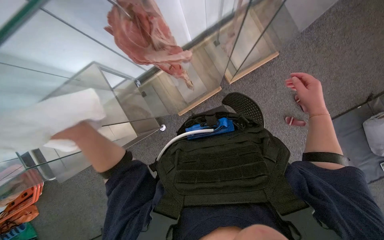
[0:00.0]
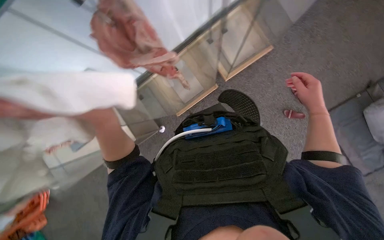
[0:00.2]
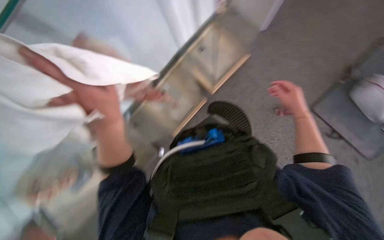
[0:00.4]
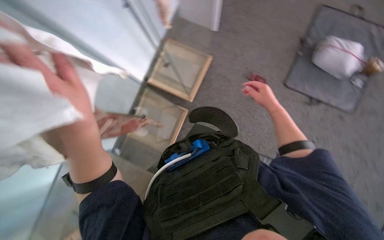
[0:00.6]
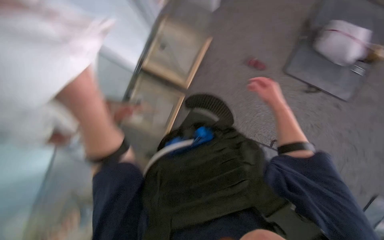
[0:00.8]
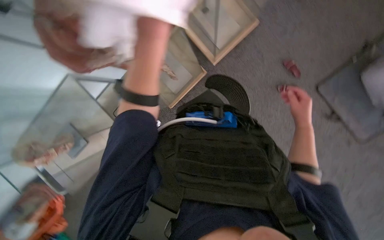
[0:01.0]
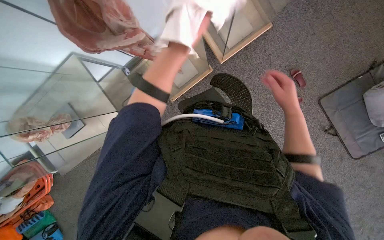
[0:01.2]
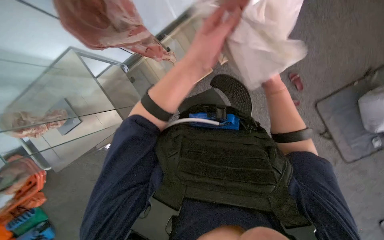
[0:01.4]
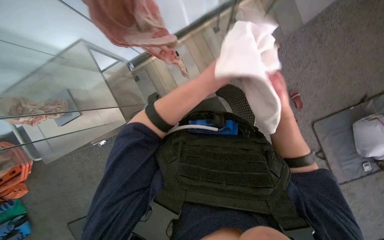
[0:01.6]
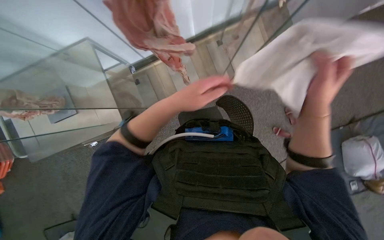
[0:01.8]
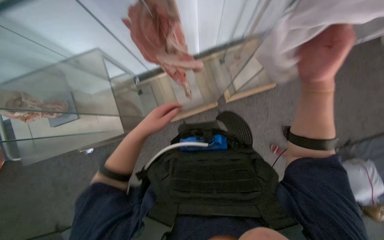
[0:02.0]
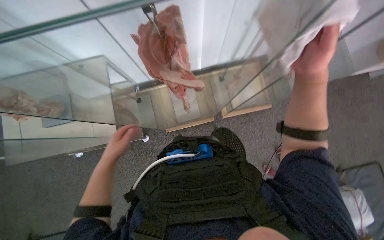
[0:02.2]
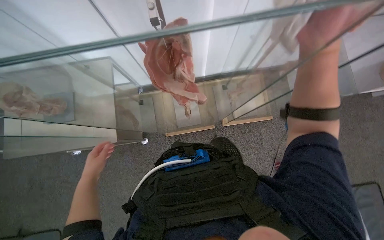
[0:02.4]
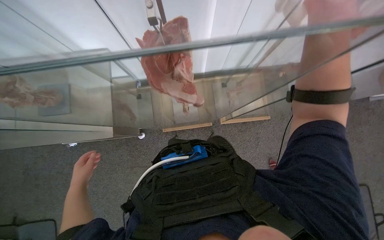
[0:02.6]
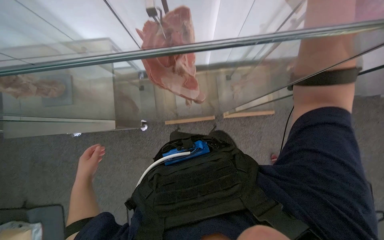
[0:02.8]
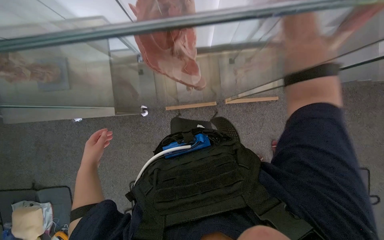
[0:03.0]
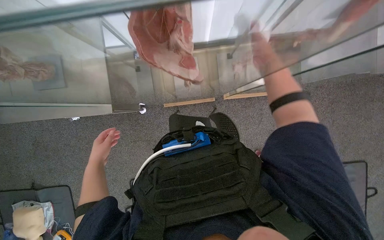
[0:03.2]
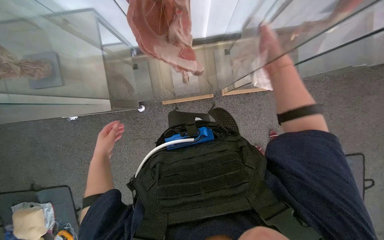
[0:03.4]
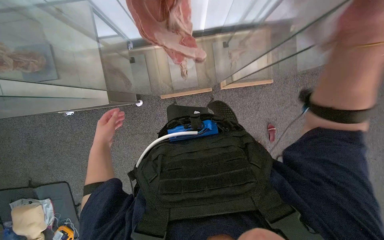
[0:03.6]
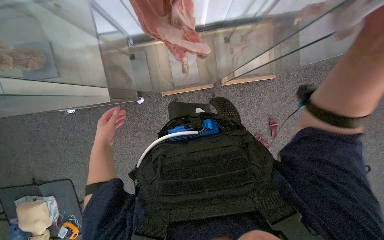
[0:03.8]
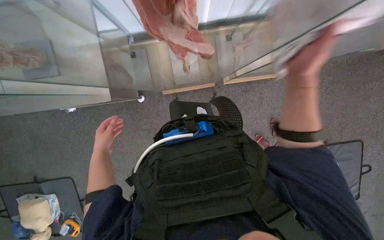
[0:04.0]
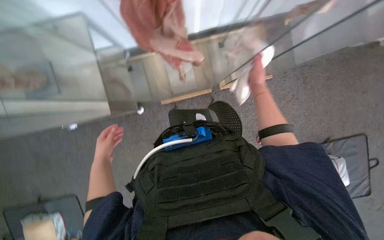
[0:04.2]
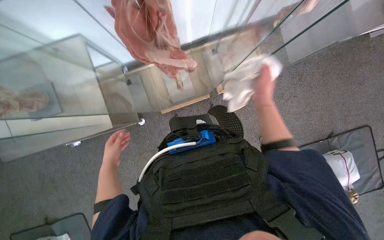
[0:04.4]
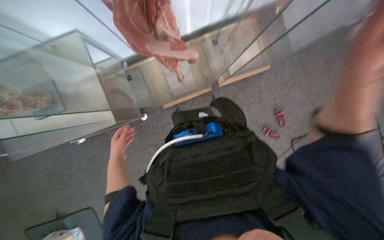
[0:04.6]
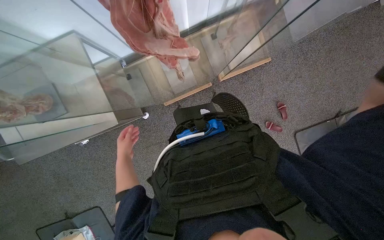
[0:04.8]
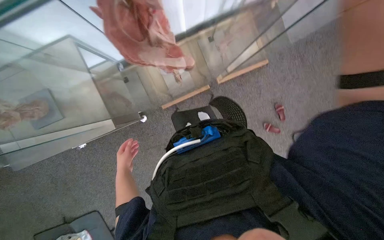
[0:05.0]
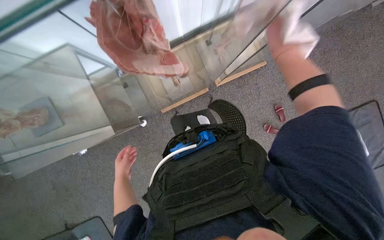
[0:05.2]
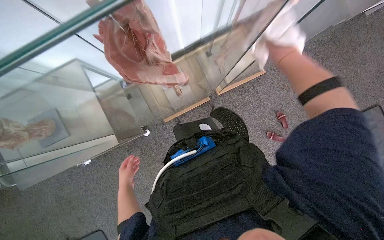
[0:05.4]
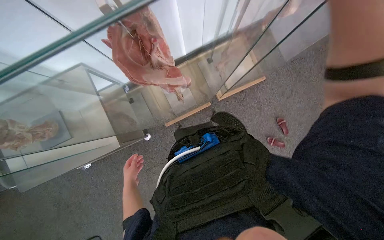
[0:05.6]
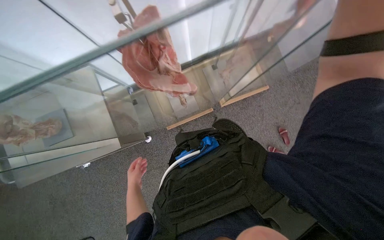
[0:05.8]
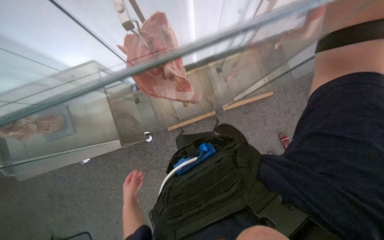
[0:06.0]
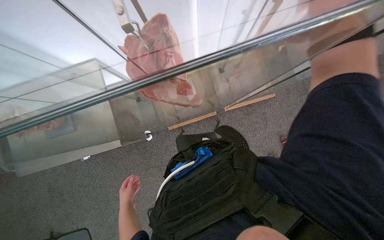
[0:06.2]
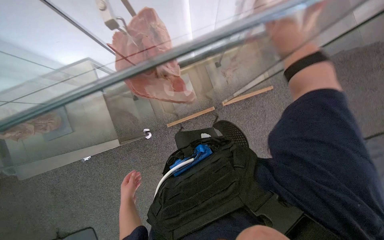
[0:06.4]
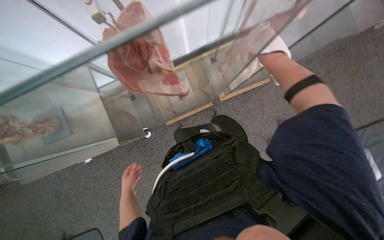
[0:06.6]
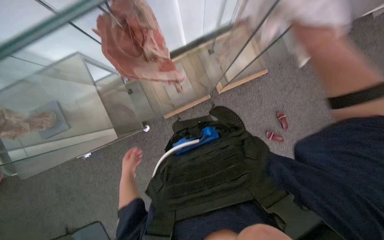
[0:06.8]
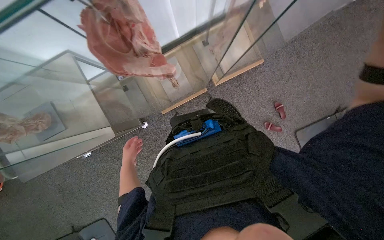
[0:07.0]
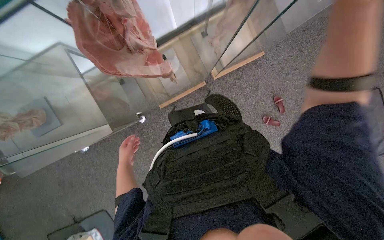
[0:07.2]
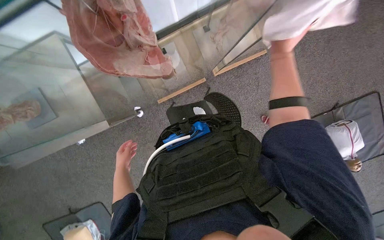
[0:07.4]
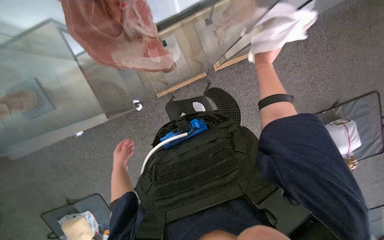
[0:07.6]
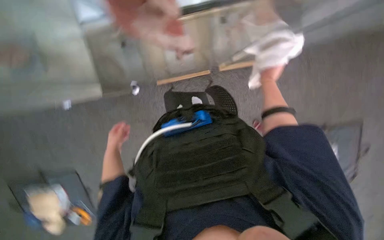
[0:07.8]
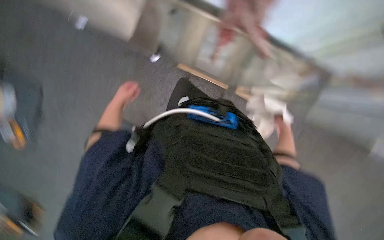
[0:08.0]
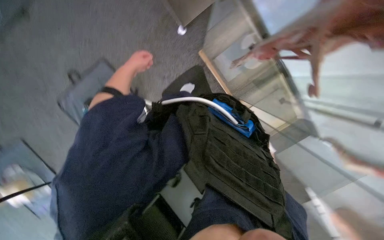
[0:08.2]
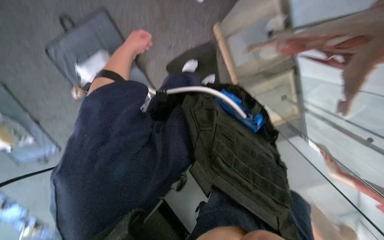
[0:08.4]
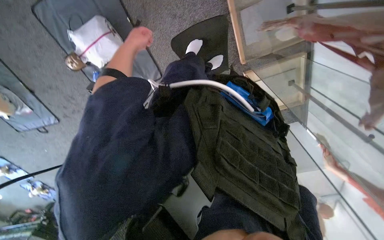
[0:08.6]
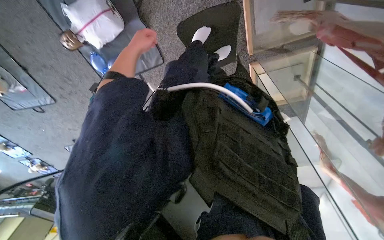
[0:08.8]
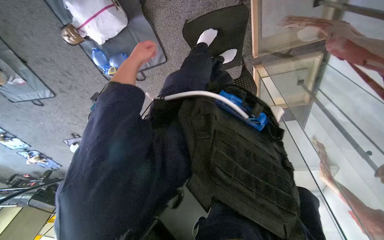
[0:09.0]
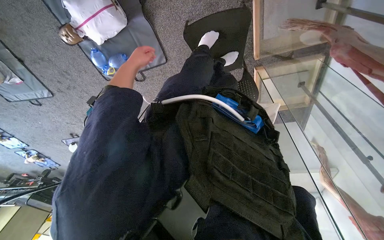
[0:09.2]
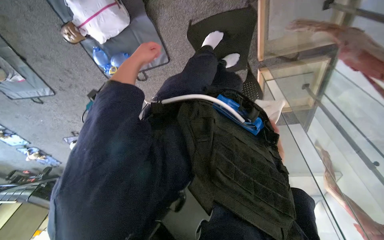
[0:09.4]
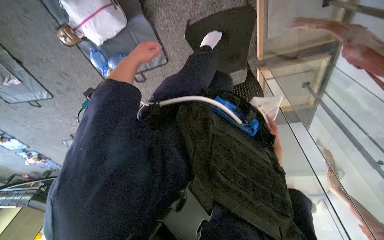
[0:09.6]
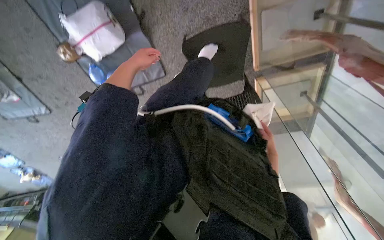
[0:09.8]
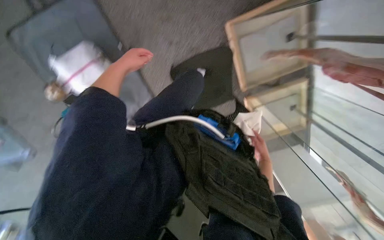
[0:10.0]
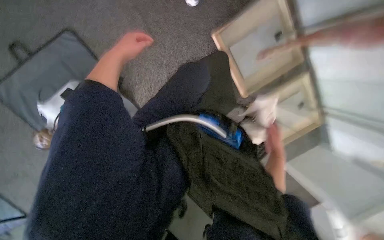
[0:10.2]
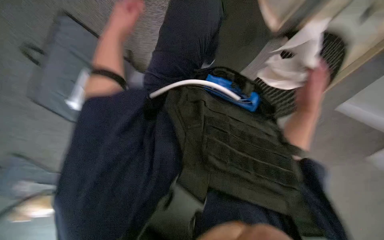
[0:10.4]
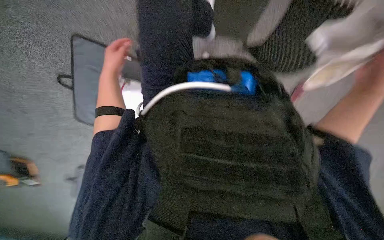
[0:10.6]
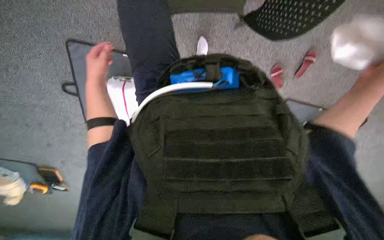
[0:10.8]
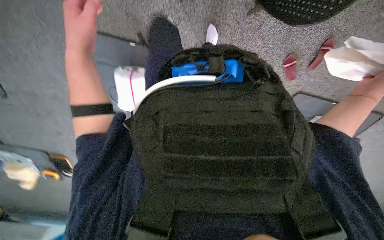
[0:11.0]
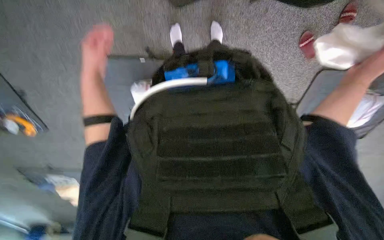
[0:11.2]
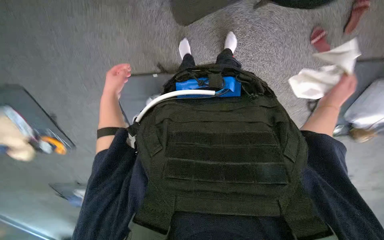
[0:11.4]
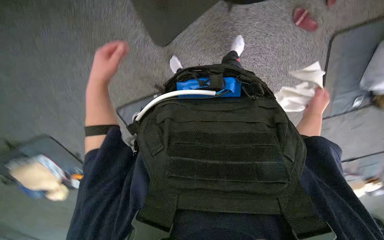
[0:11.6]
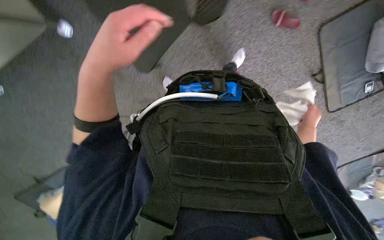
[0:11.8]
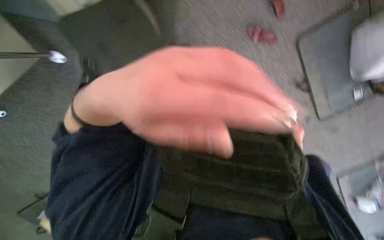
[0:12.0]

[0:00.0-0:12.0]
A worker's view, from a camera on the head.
Job: wiping surfaces.
The whole recording: Wiping glass display case. The worker wipes the glass display case with a white cloth.
1.6 to 3.0 s: The right hand is displaced up the picture and nearer to the camera by roughly 40 cm; the left hand is displaced to the left and down the picture by approximately 40 cm.
3.0 to 4.4 s: The right hand moves nearer and farther over some 25 cm, changing direction 3 times, while the left hand is displaced farther from the camera by approximately 10 cm.
6.0 to 7.6 s: The view tips downward by some 15 degrees.
7.6 to 9.0 s: The wearer moves about 50 cm. The view swings roughly 20 degrees to the right. The wearer looks some 25 degrees further downward. The scene rotates clockwise by approximately 65 degrees.
9.0 to 10.4 s: The view tilts some 20 degrees upward.
10.4 to 12.0 s: The view pans to the left by roughly 20 degrees. The view tilts some 20 degrees upward. The scene turns some 50 degrees counterclockwise in the picture.

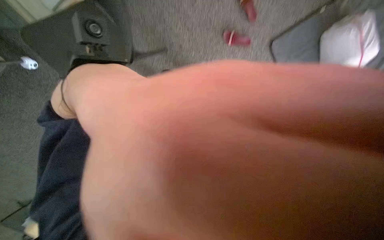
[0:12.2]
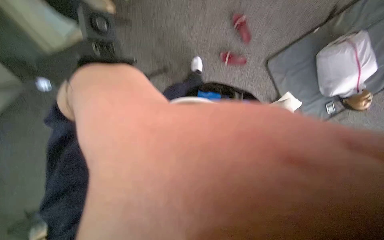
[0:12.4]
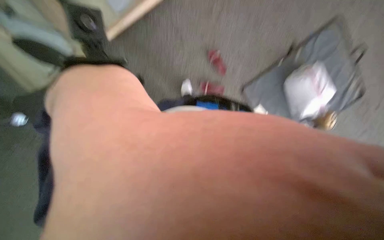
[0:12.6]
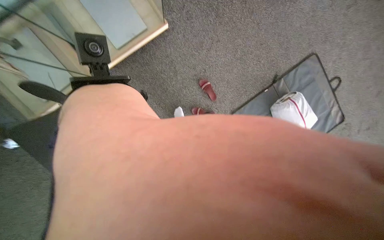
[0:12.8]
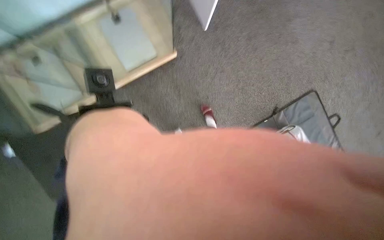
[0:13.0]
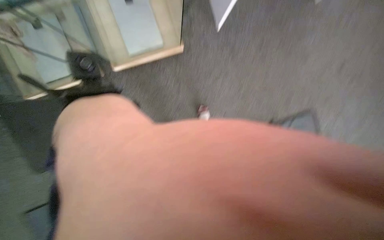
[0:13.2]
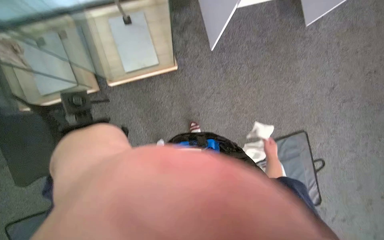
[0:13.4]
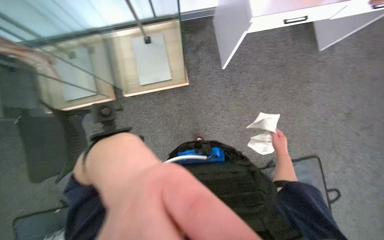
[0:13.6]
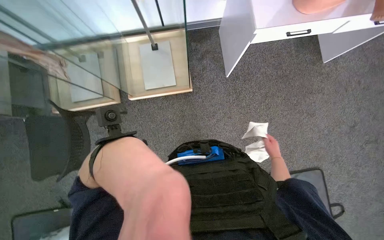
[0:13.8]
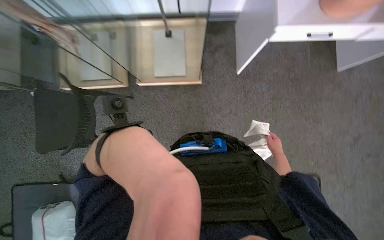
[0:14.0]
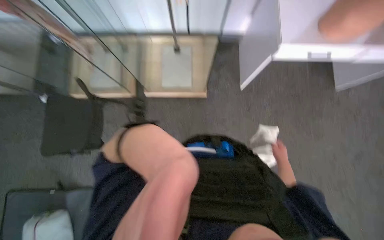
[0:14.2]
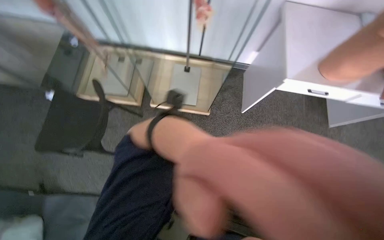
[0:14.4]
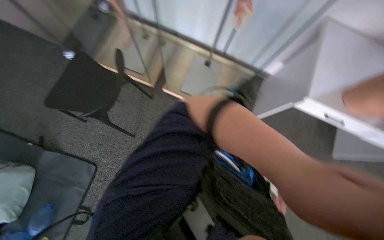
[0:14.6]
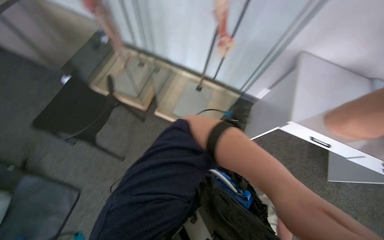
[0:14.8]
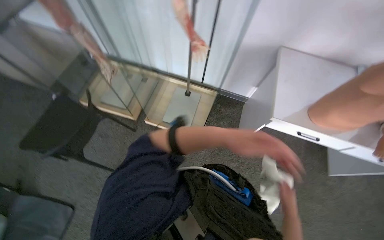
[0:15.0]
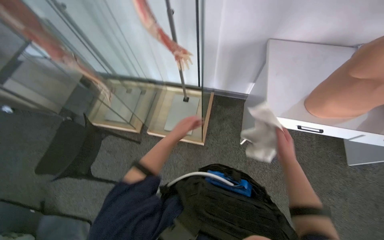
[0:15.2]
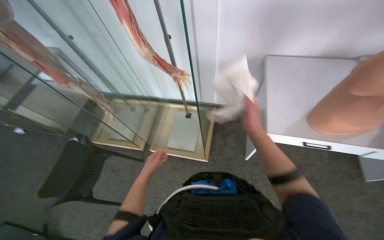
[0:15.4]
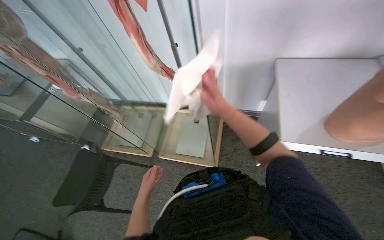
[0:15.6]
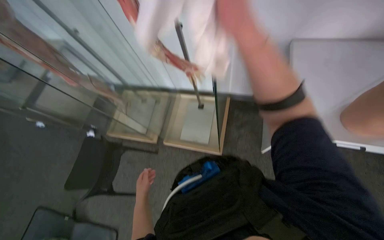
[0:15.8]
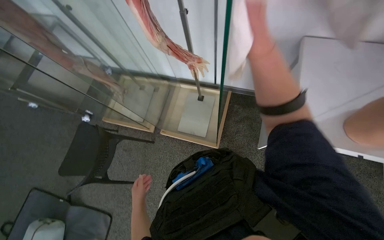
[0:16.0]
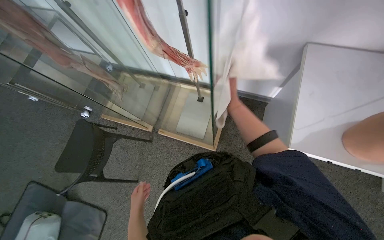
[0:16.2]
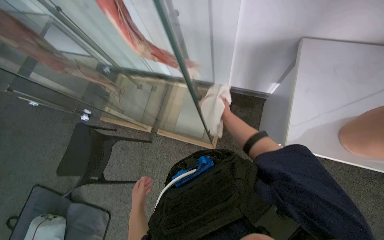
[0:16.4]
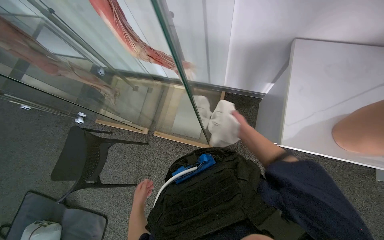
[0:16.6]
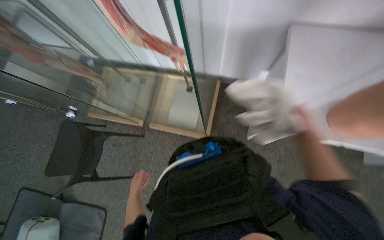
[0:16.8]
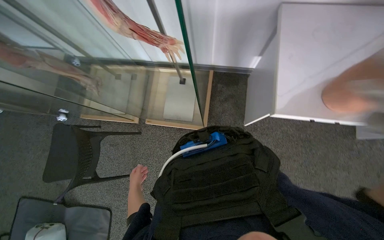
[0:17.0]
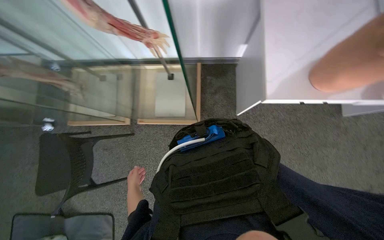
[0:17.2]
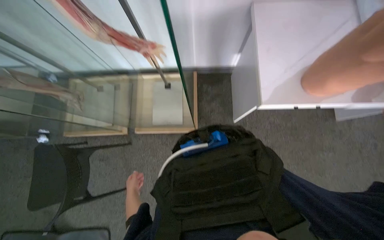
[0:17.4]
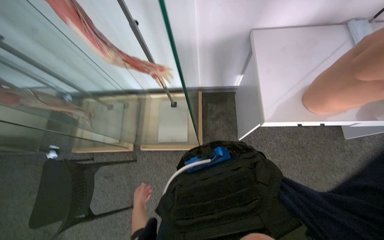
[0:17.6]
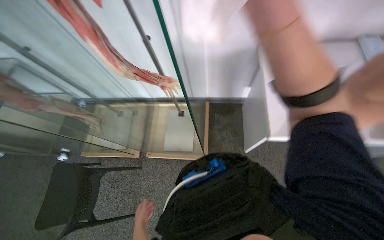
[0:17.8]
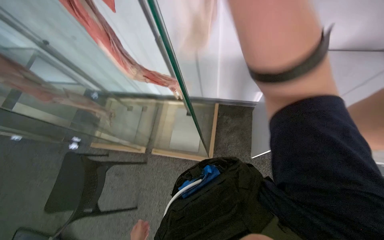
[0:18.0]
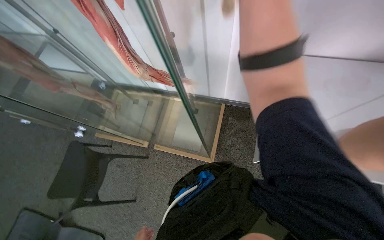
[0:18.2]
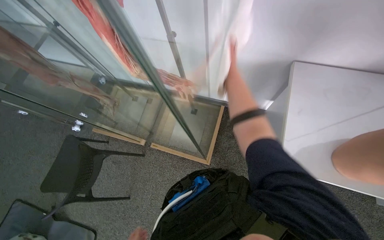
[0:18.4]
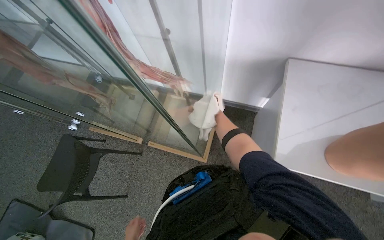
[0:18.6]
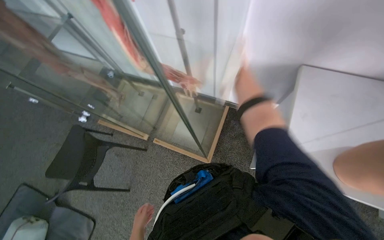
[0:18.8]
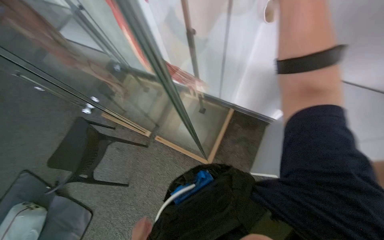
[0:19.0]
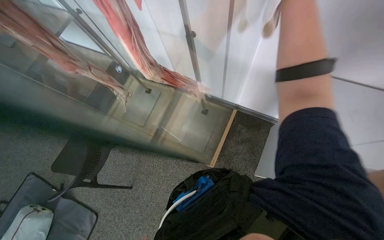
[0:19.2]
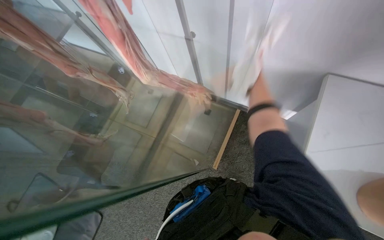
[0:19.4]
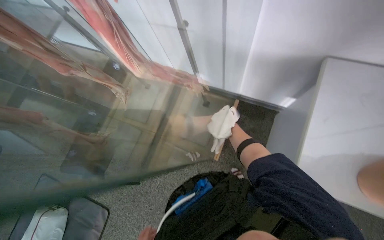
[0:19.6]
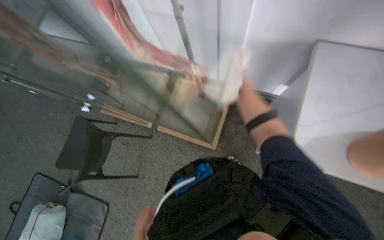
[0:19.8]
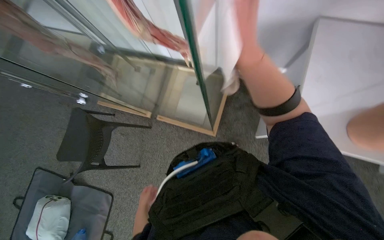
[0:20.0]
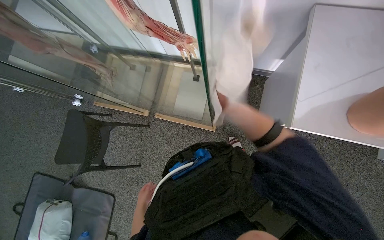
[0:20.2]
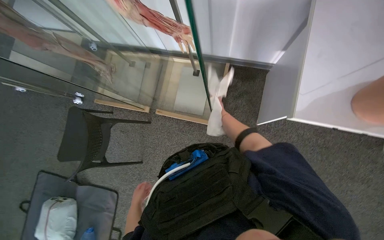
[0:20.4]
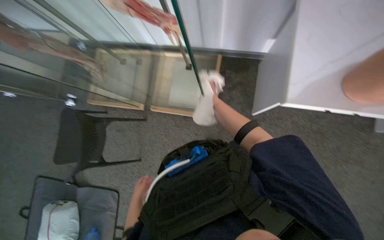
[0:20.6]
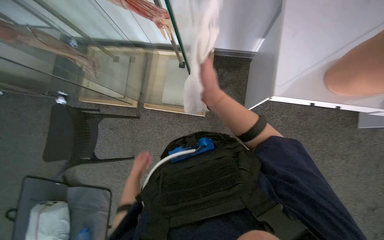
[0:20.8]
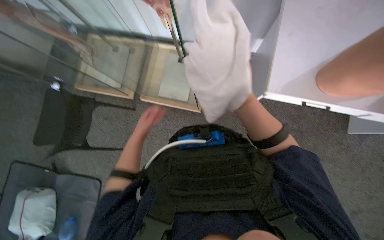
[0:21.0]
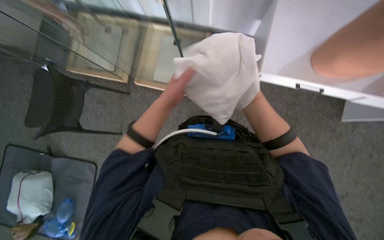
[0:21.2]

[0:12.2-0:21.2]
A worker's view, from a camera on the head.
Job: wiping surfaces.
The whole recording: Wiping glass display case. The worker wipes the glass display case with a white cloth.
12.2 to 13.8 s: The view tilts about 50 degrees upward.
13.8 to 15.2 s: The view tips upward by some 20 degrees.
15.2 to 16.6 s: The left hand travels down the picture and to the left by approximately 20 cm; the right hand reaches roughly 50 cm up the picture, then returns.
19.8 to 21.2 s: The left hand travels up the picture, to the right and nearer to the camera by approximately 30 cm; the right hand goes nearer and farther, roughly 40 cm each way, reversing 3 times.
